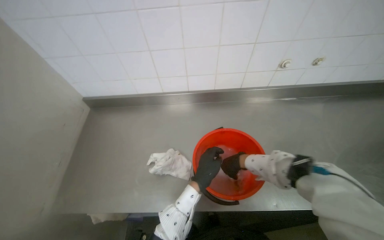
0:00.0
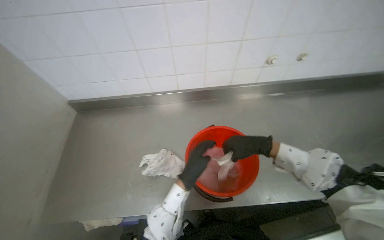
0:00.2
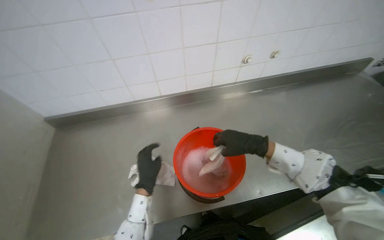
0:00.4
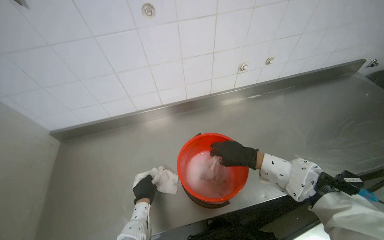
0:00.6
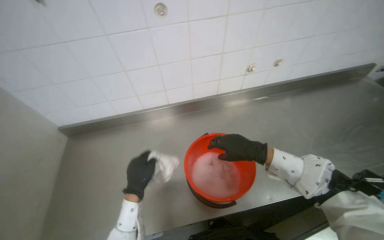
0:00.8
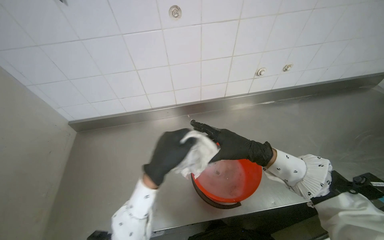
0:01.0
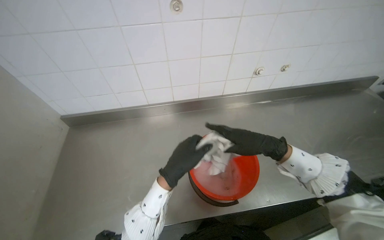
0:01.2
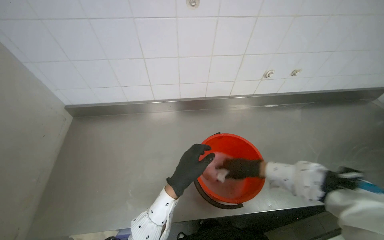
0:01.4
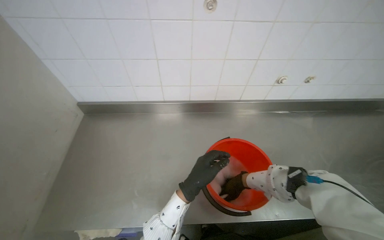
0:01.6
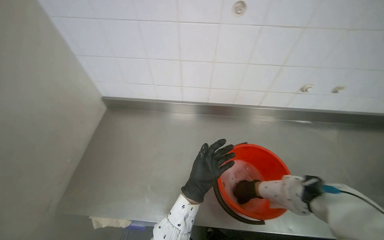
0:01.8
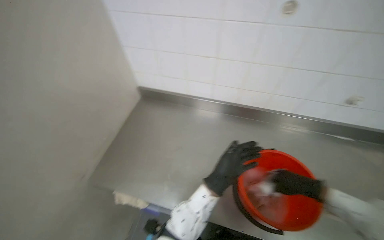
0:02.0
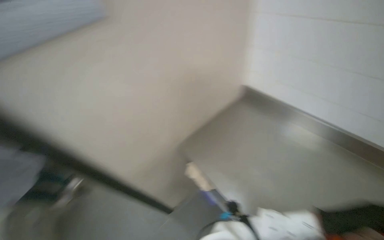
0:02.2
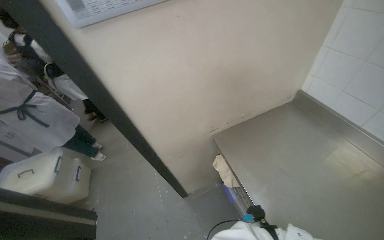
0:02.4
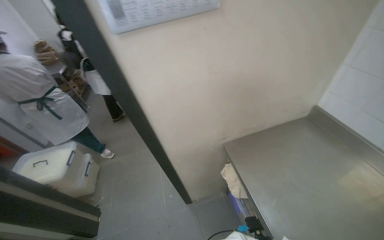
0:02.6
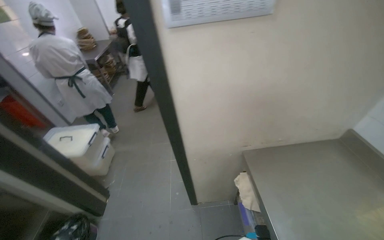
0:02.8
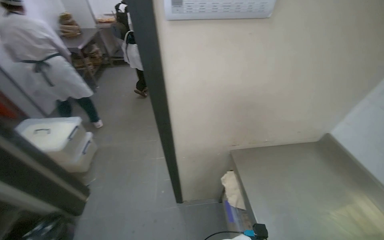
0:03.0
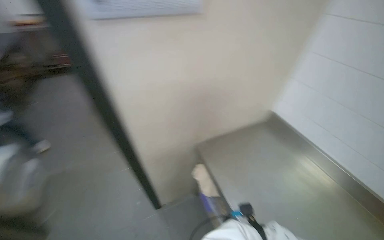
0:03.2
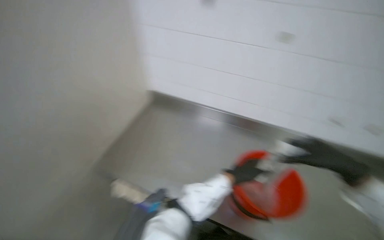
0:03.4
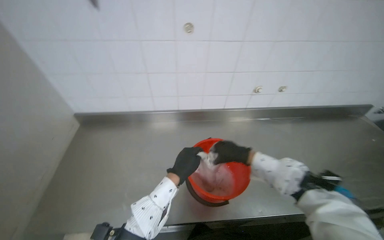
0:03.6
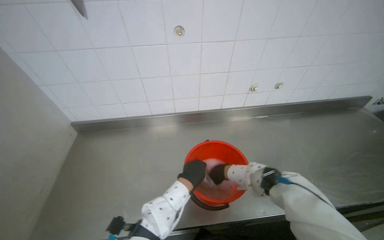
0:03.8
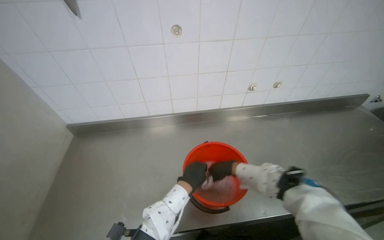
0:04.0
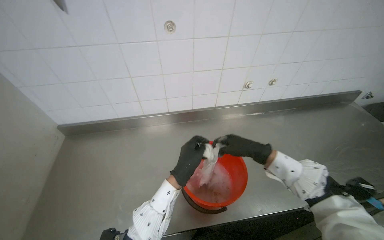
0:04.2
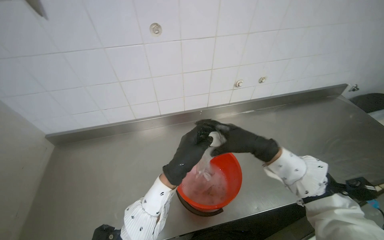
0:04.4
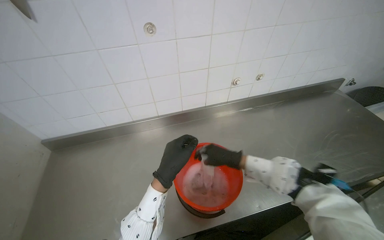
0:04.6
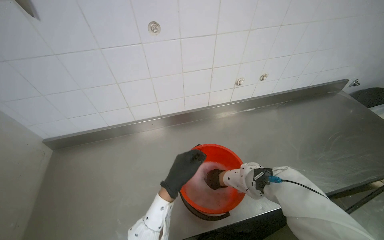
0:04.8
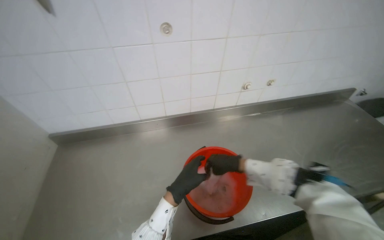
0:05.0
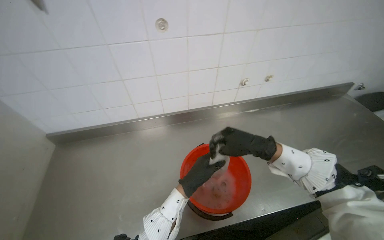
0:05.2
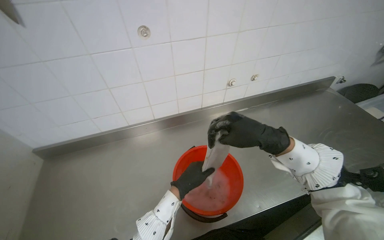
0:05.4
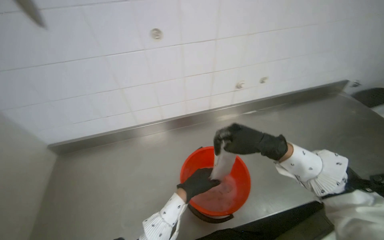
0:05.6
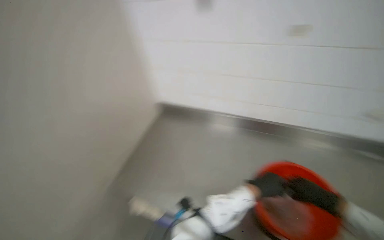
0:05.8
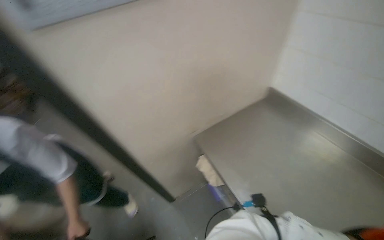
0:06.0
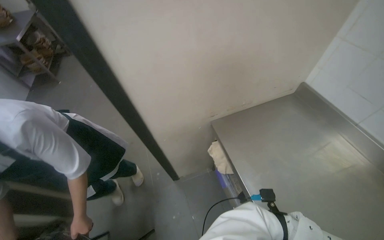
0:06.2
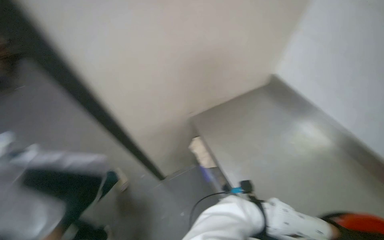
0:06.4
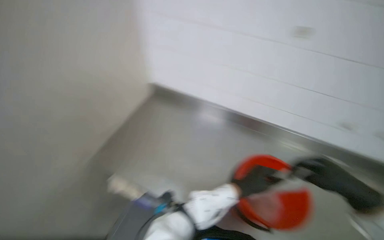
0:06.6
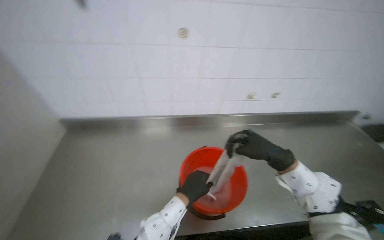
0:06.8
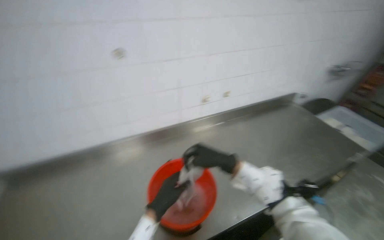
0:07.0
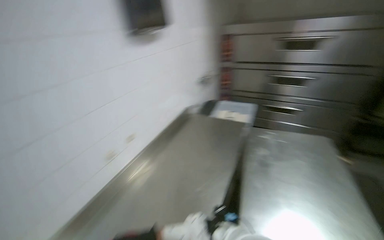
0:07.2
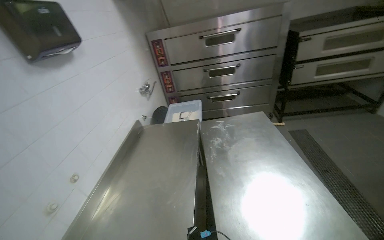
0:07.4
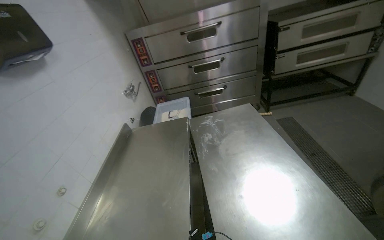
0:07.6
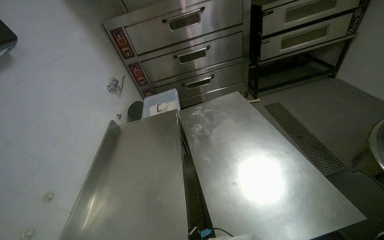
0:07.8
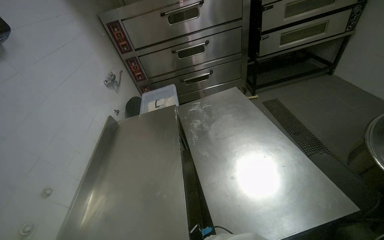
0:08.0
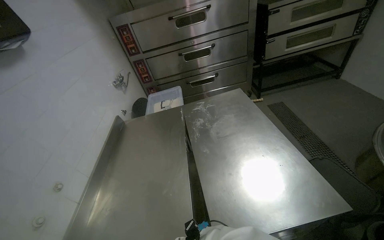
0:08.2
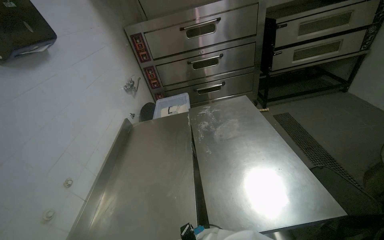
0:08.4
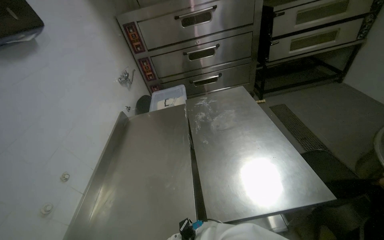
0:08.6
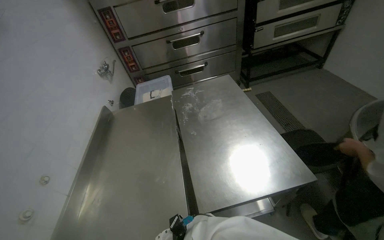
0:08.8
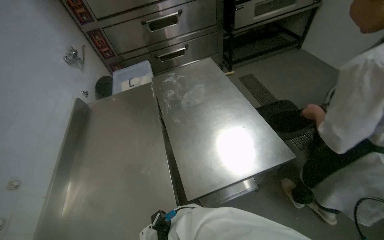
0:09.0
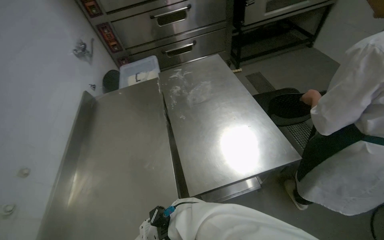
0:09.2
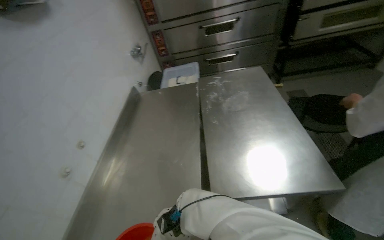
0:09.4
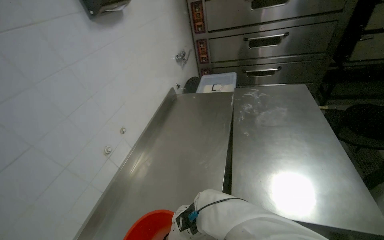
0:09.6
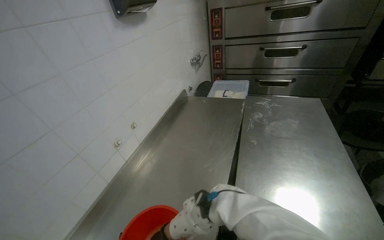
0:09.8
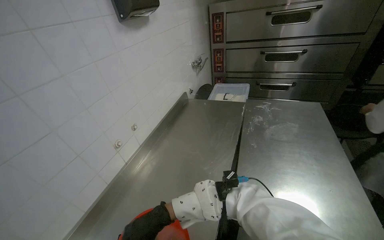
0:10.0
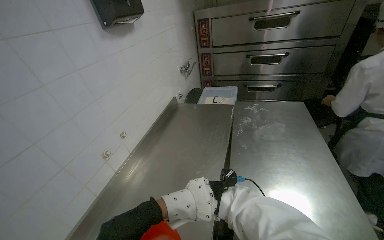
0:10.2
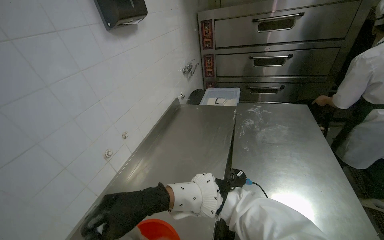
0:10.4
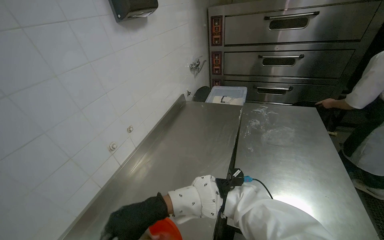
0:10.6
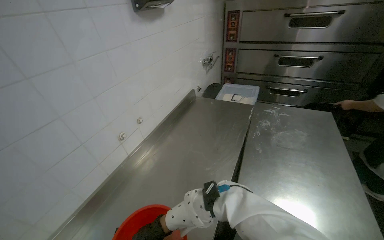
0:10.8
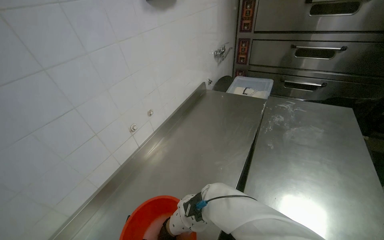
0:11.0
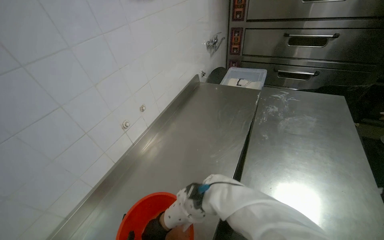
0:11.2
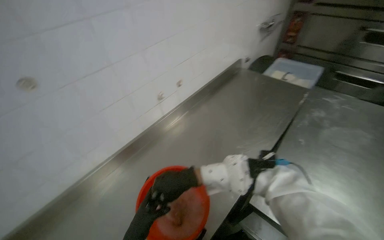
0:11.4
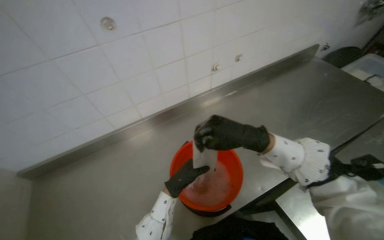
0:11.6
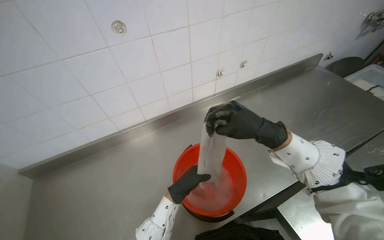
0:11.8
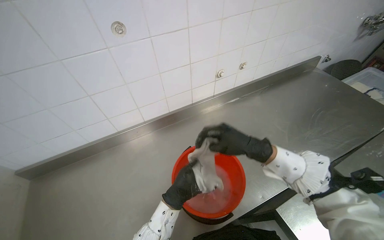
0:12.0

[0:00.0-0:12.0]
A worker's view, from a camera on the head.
Job: preparing cleaning supplies.
The whole recording: Wringing cleaning cloth. The worker wrings a cleaning cloth in a bucket.
0:00.0 to 0:01.6: The right hand goes nearer to the camera and returns, some 25 cm each way; the left hand swings nearer and farther, some 25 cm each way, with 2 reversals.
0:01.6 to 0:03.0: The head rotates roughly 60 degrees to the left.
0:03.0 to 0:04.4: The head turns to the right by some 80 degrees.
0:04.4 to 0:06.0: The head rotates approximately 30 degrees to the left.
0:06.0 to 0:07.6: The wearer looks roughly 115 degrees further to the right.
0:07.6 to 0:09.0: The camera pitches downward, by about 10 degrees.
0:09.0 to 0:10.4: The head turns to the left by some 35 degrees.
0:10.4 to 0:12.0: The wearer looks about 45 degrees further to the left. The wearer looks roughly 20 degrees further downward.

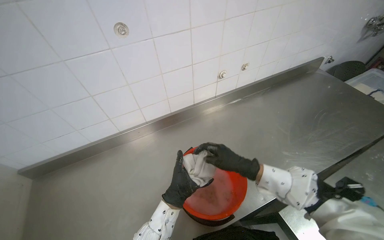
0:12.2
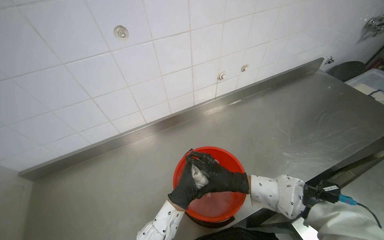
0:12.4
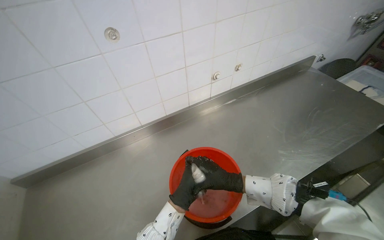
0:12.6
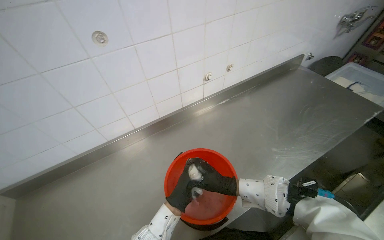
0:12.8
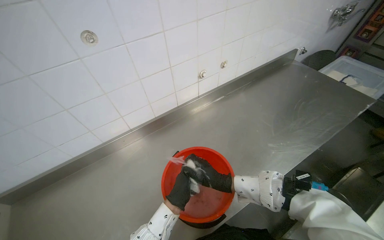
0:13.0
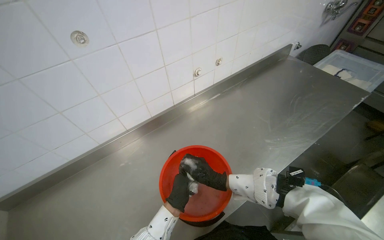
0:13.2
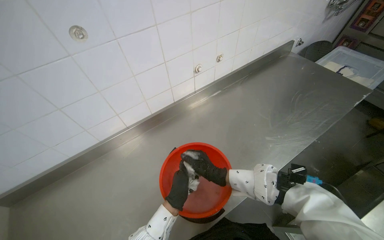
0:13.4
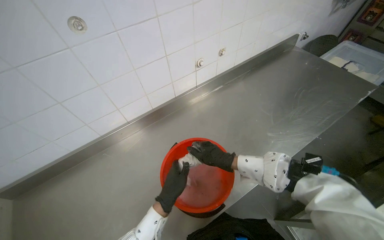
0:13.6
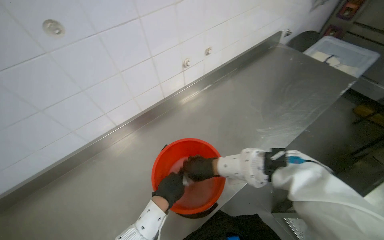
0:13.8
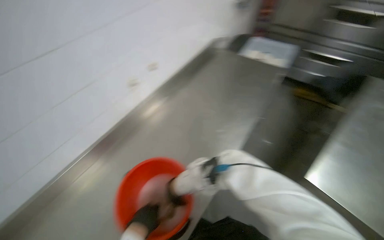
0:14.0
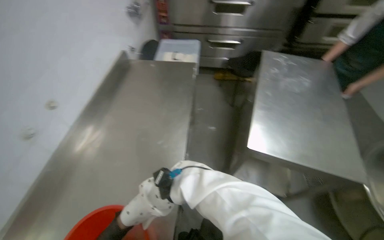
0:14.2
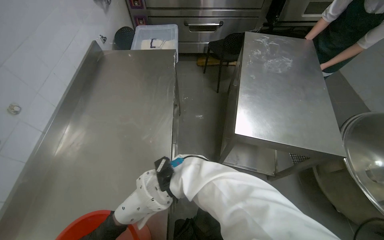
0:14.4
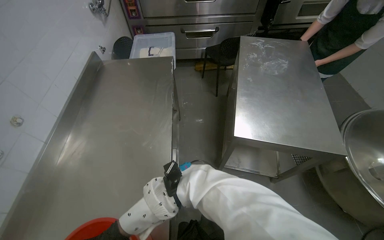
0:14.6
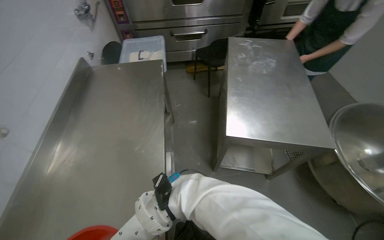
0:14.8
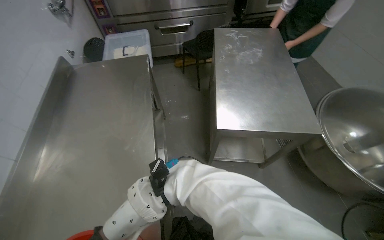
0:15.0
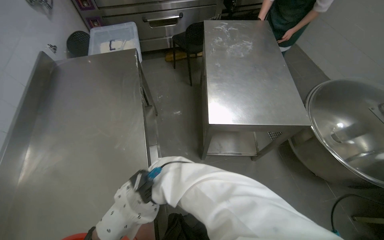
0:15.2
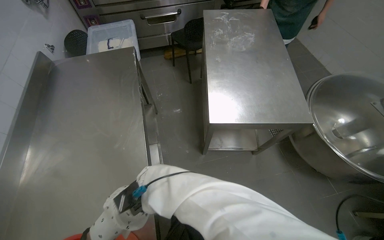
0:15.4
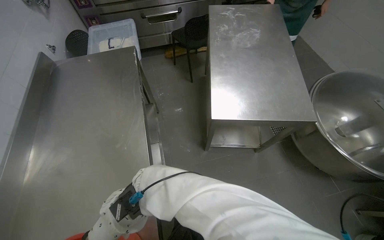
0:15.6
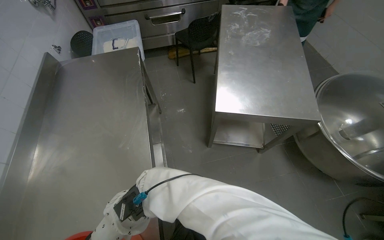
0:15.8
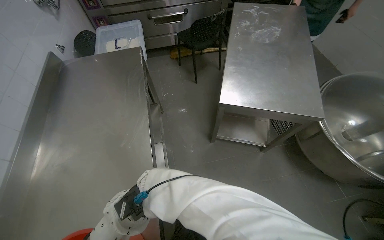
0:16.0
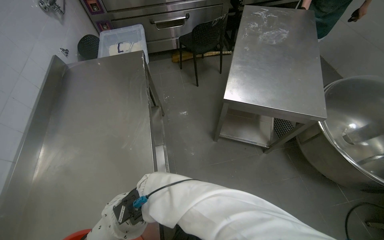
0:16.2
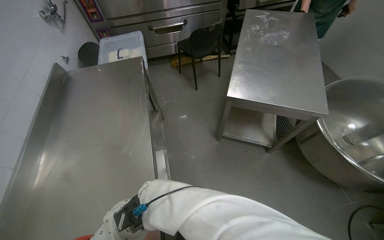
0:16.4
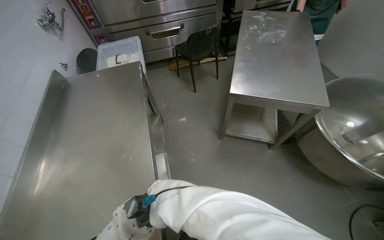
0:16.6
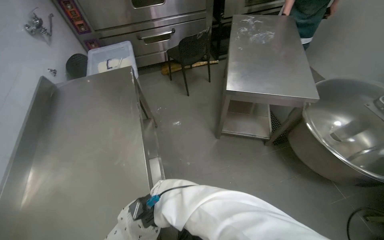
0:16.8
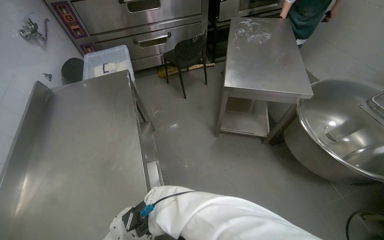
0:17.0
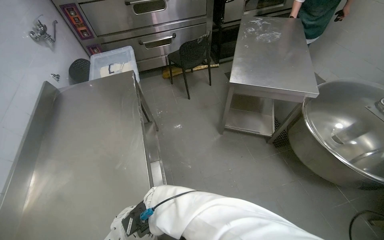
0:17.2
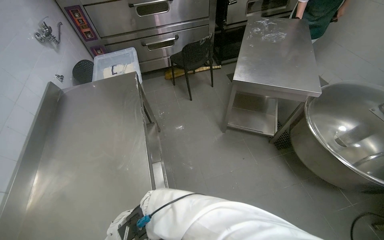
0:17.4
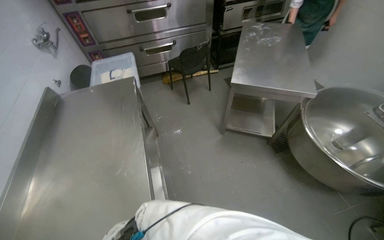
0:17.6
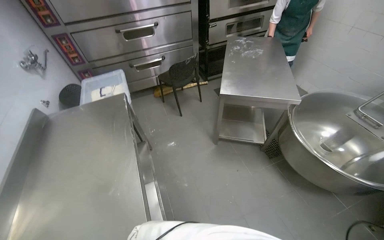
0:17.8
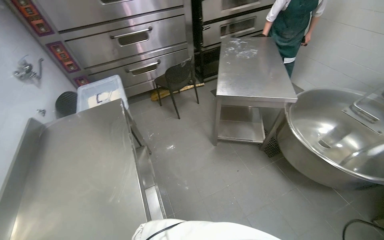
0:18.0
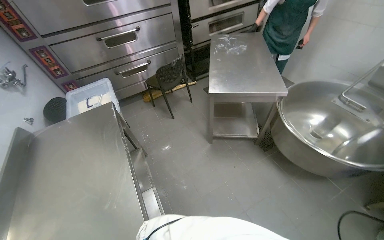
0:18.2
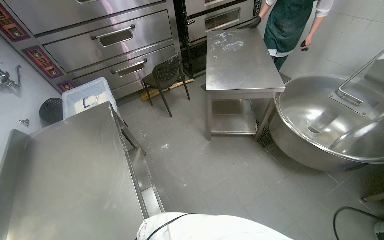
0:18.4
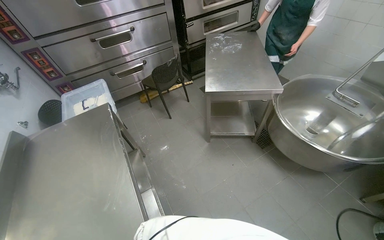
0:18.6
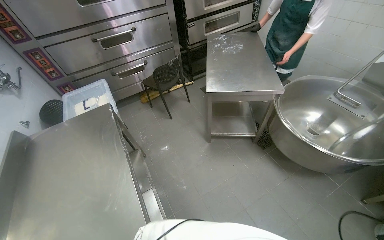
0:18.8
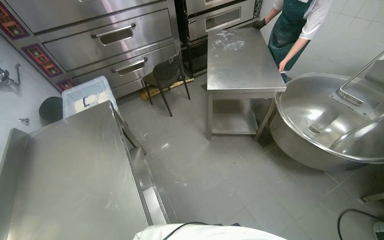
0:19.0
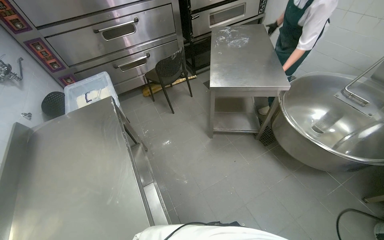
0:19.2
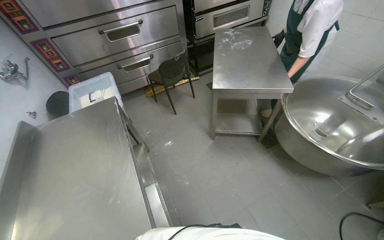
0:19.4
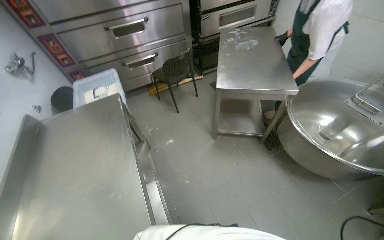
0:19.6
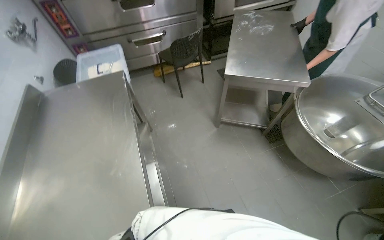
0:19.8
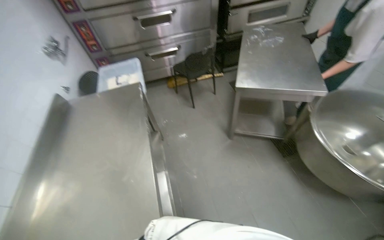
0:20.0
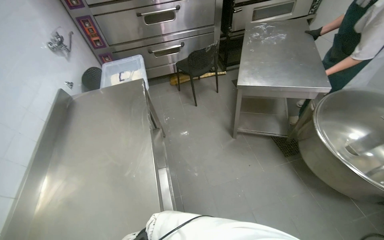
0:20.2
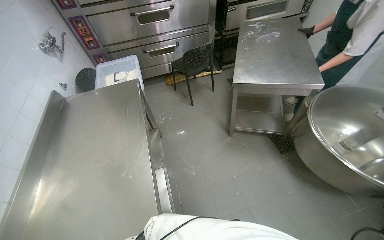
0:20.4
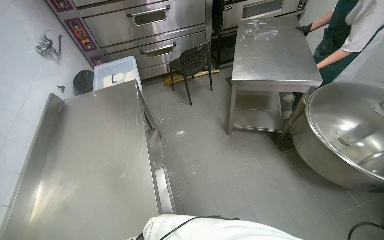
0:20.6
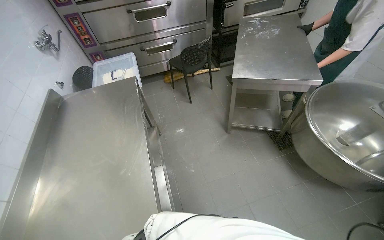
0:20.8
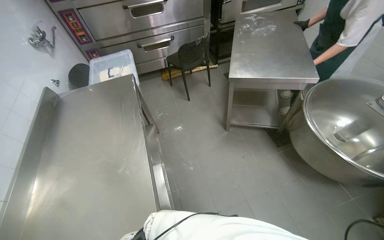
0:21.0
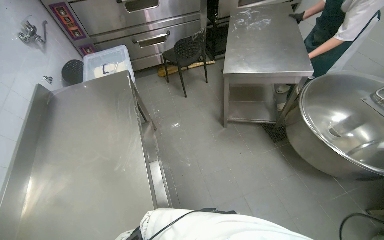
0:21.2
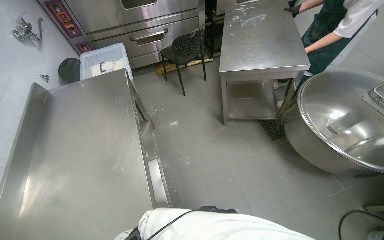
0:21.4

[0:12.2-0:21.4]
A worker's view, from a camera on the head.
Job: preparing cleaning supplies.
The whole recording: Wringing cleaning cloth. The worker wrings a cleaning cloth in a bucket.
0:12.2 to 0:13.8: The right hand heads to the right, covering roughly 15 cm.
0:13.8 to 0:15.2: The wearer looks about 65 degrees further to the right.
